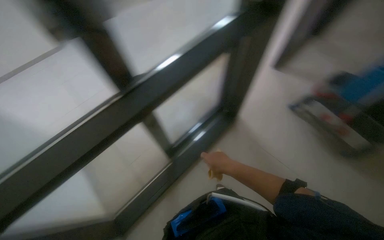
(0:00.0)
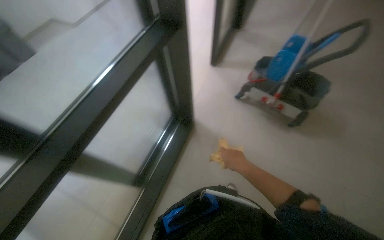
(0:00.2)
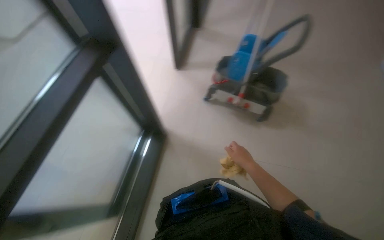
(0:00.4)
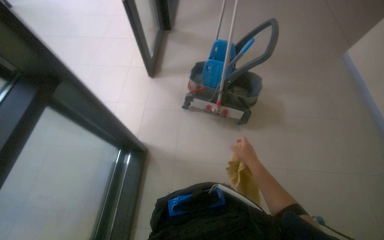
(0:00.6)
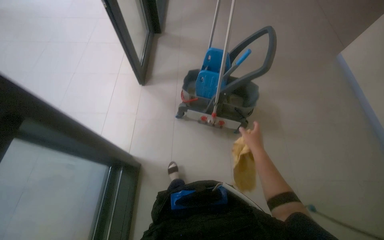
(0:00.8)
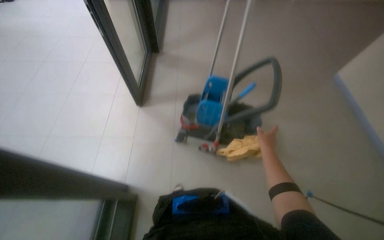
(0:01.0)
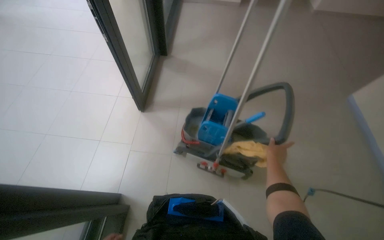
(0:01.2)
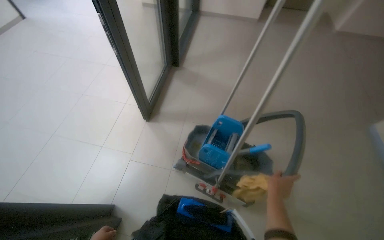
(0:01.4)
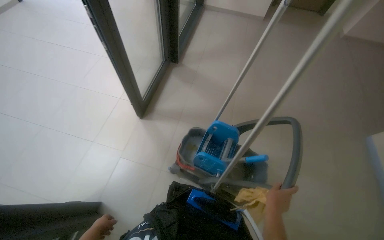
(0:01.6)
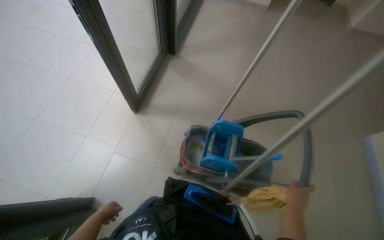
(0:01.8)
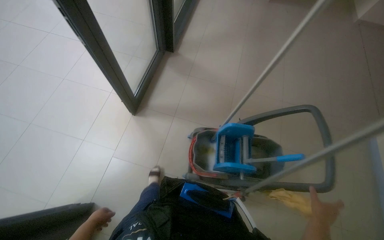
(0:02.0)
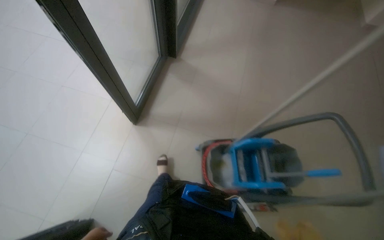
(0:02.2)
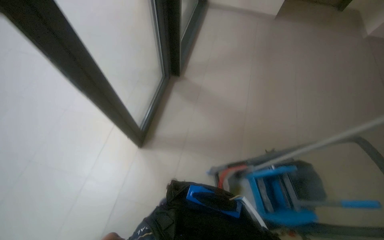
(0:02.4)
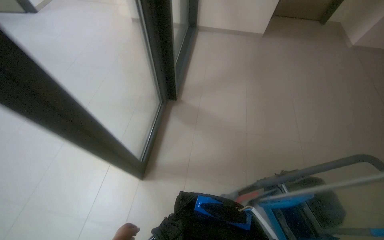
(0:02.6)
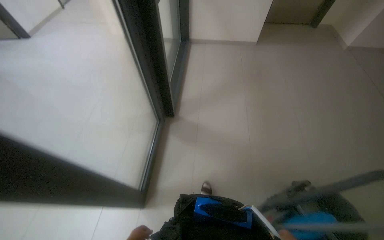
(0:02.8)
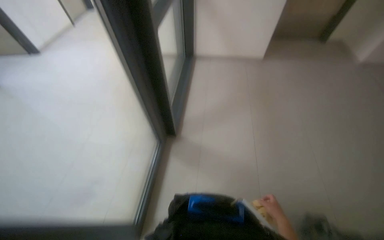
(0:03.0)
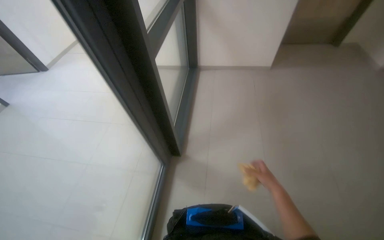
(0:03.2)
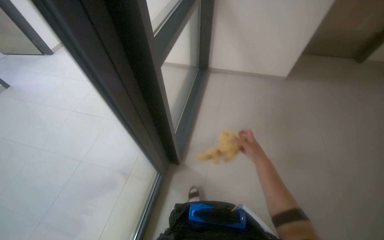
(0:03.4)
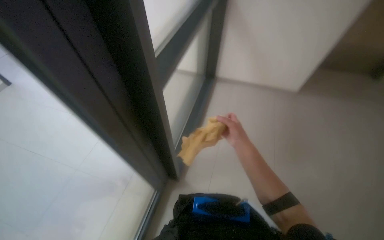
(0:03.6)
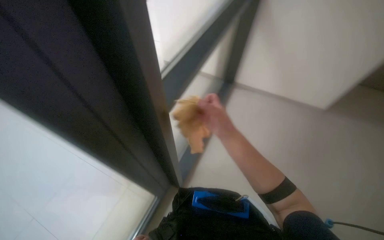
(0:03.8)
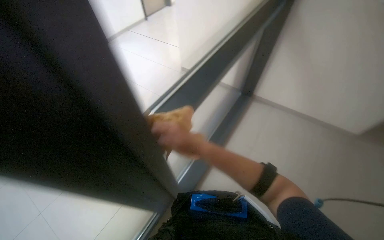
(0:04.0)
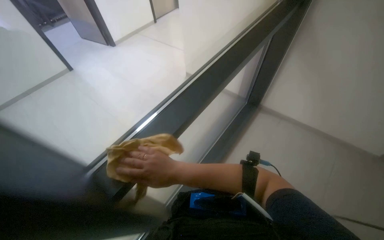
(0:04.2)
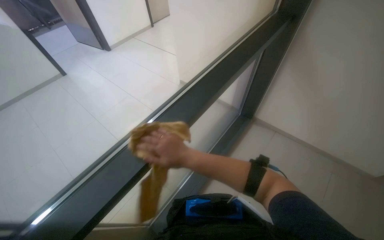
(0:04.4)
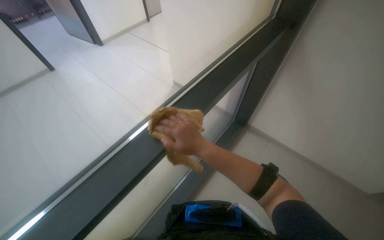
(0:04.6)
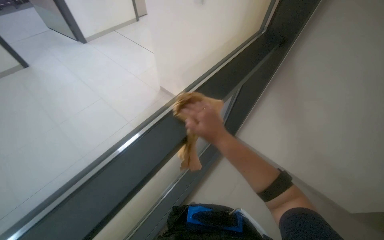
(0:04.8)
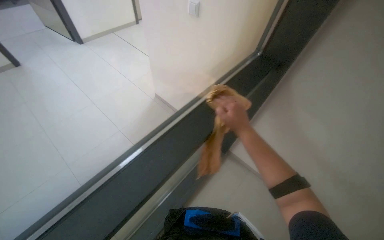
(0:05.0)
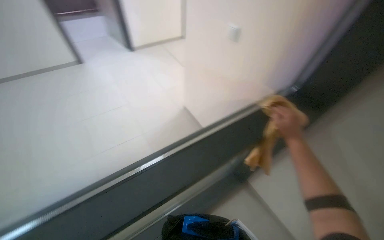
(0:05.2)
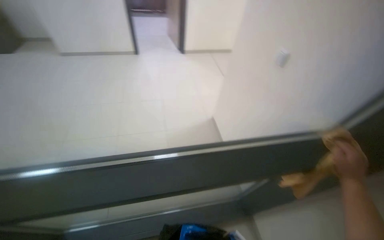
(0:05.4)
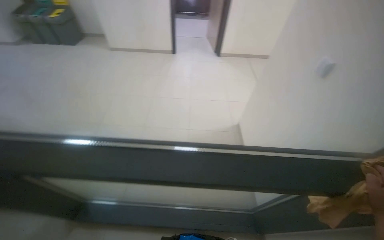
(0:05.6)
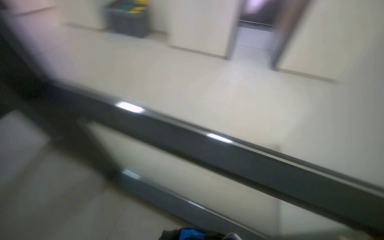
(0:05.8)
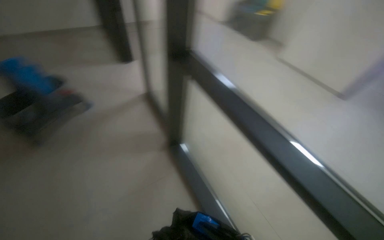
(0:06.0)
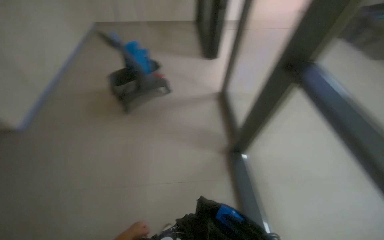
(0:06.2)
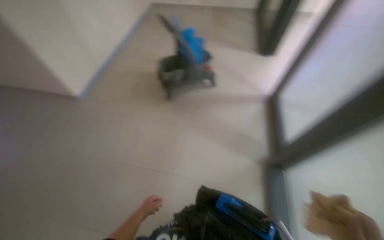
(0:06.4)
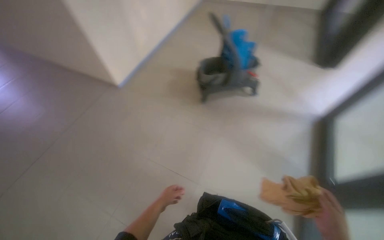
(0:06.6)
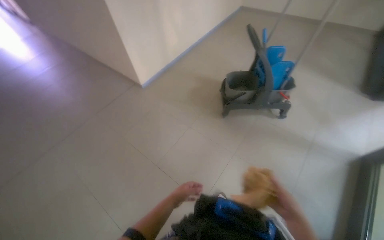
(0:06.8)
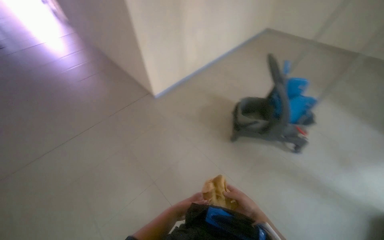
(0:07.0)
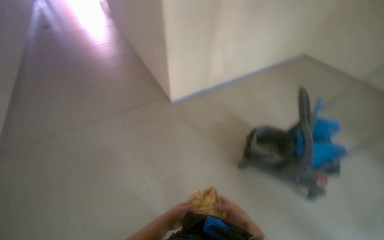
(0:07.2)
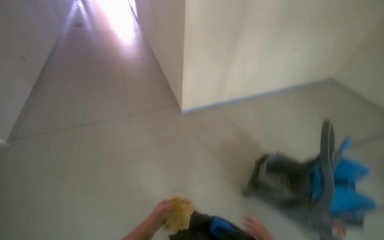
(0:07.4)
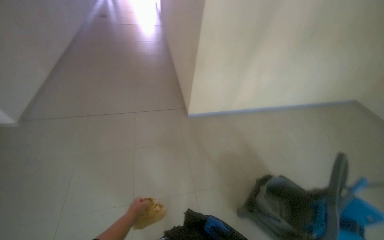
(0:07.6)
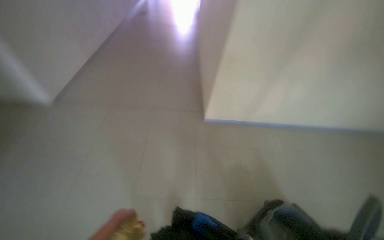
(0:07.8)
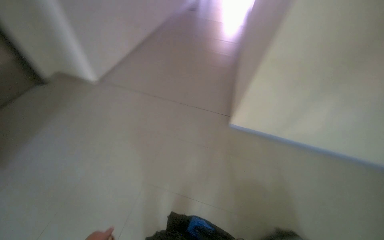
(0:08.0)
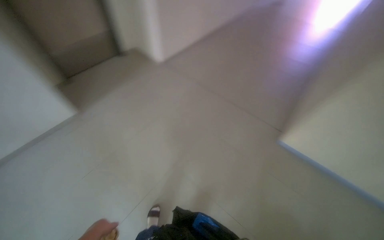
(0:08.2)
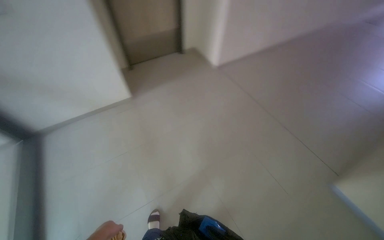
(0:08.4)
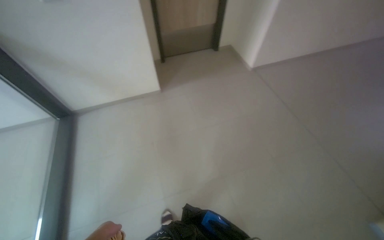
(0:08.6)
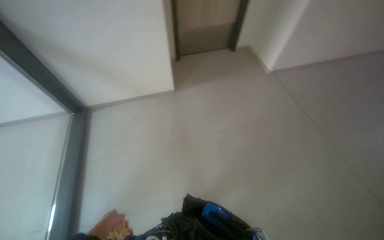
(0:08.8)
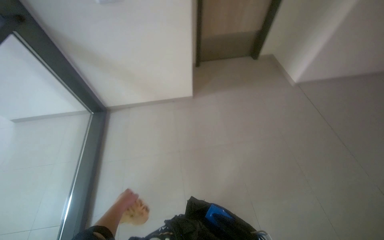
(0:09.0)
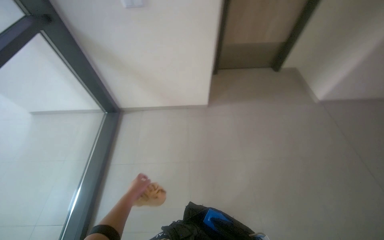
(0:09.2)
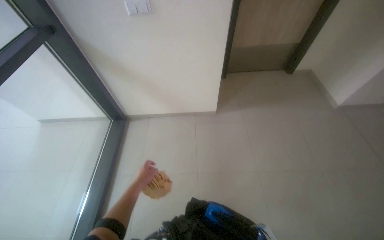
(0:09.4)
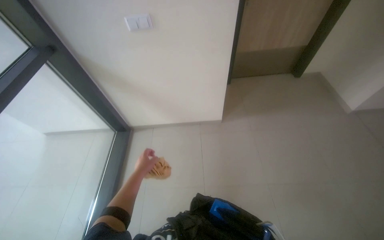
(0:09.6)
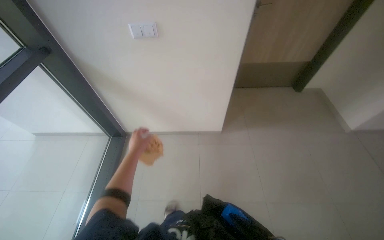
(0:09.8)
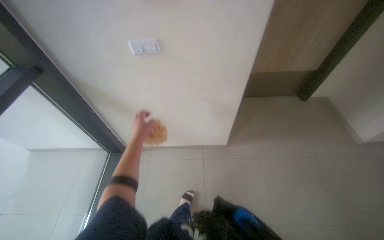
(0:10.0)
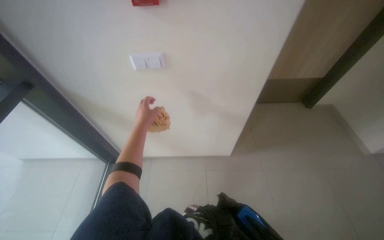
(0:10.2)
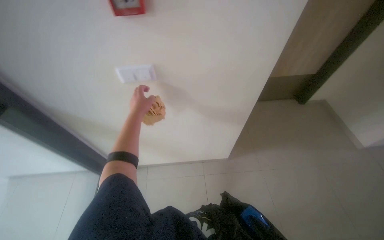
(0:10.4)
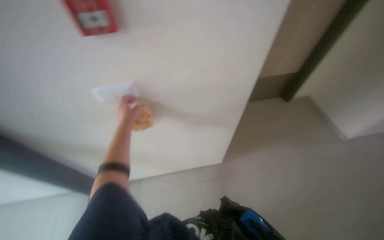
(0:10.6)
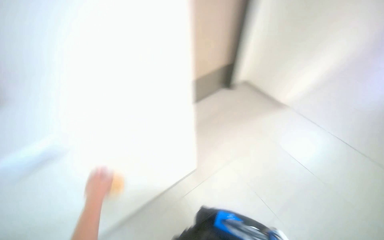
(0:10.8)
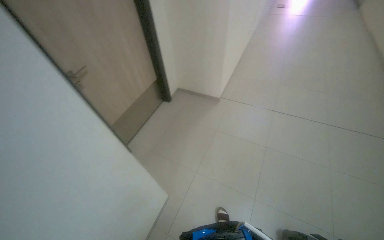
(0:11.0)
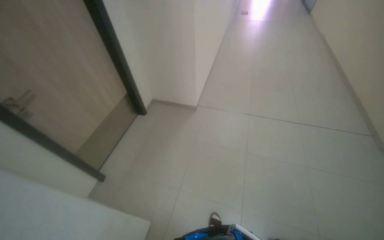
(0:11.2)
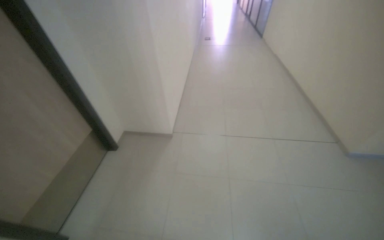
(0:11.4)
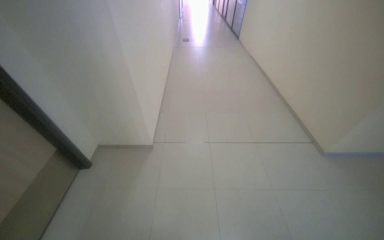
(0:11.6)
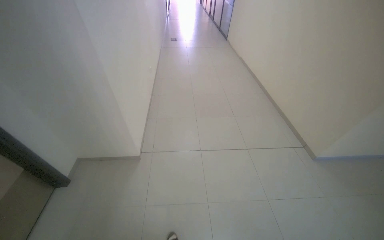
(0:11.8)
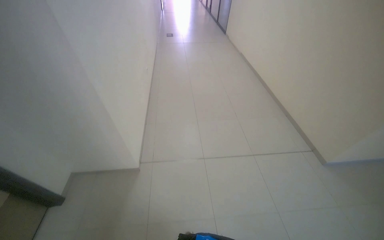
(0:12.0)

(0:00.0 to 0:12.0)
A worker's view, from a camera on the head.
Job: wiping surfaces.
The whole recording: Wiping glass partition frames. The worker wipes the black frames of the glass partitions with a yellow cloth.
0:00.0 - 0:01.6: The camera is carried roughly 1 m. The wearer looks roughly 25 degrees further to the right.
0:01.6 - 0:03.0: The view tips upward by about 25 degrees.
0:03.0 - 0:04.4: The camera travels roughly 60 cm.
0:06.0 - 0:07.6: The camera is carried about 1 m. The wearer looks approximately 110 degrees further to the left.
0:07.6 - 0:09.0: The head turns to the left by roughly 95 degrees.
0:09.0 - 0:10.4: The wearer moves roughly 80 cm.
0:10.4 - 0:12.0: The wearer moves about 90 cm. The head turns to the right by approximately 40 degrees.

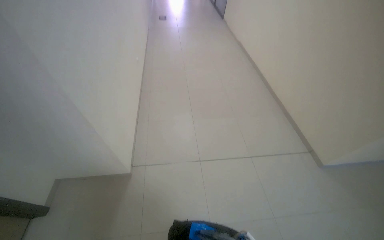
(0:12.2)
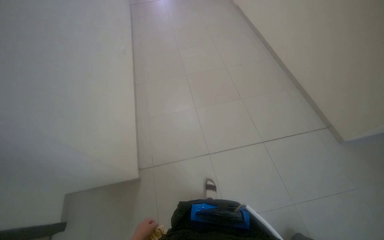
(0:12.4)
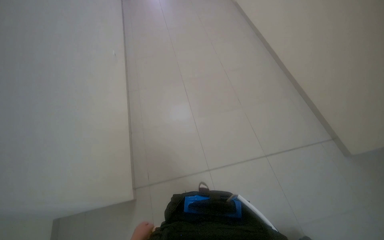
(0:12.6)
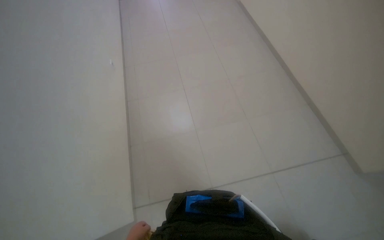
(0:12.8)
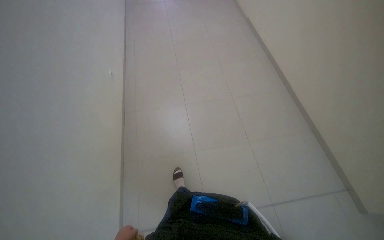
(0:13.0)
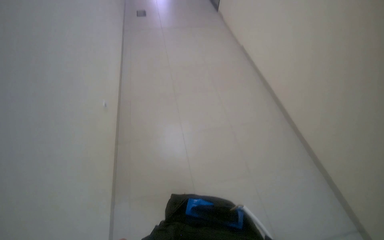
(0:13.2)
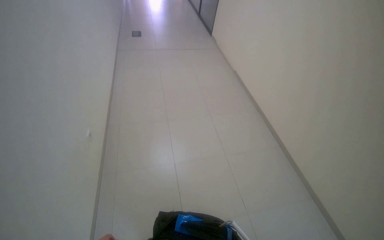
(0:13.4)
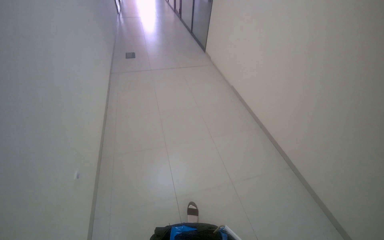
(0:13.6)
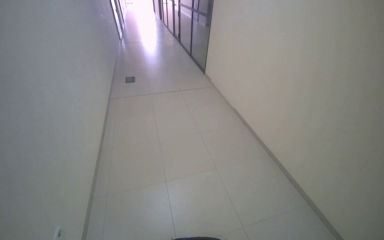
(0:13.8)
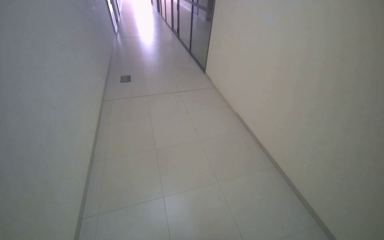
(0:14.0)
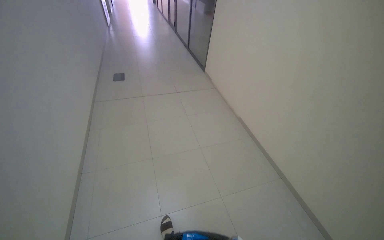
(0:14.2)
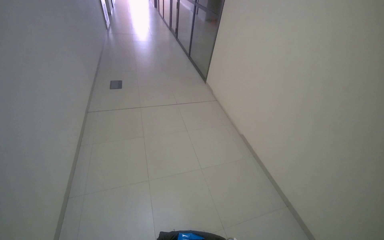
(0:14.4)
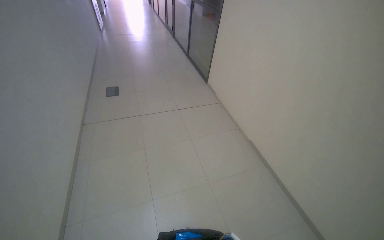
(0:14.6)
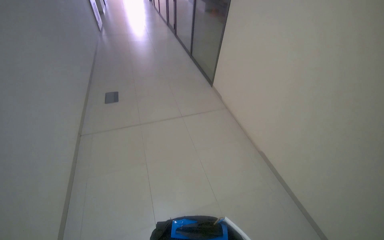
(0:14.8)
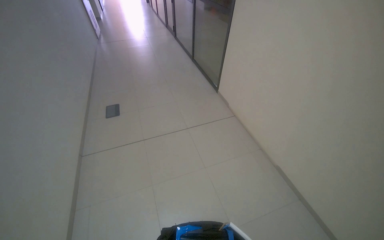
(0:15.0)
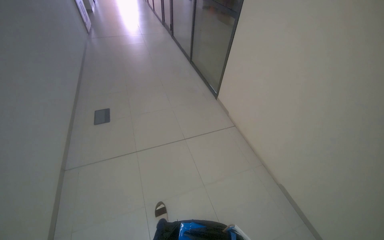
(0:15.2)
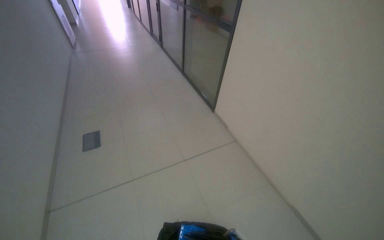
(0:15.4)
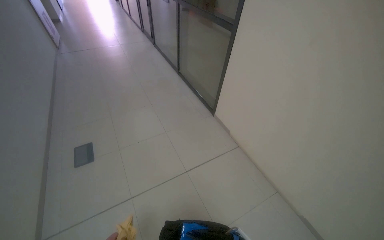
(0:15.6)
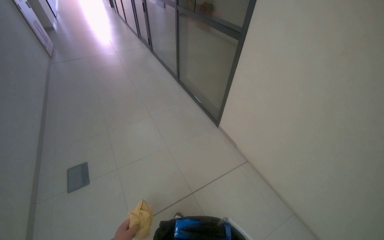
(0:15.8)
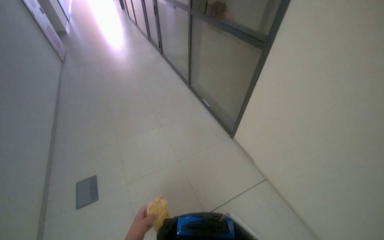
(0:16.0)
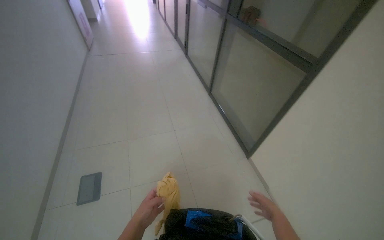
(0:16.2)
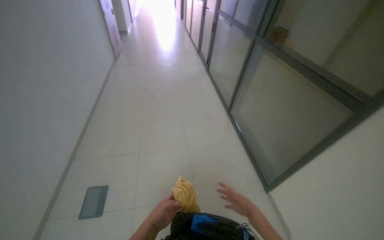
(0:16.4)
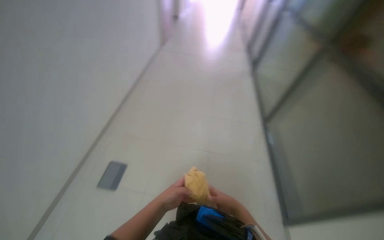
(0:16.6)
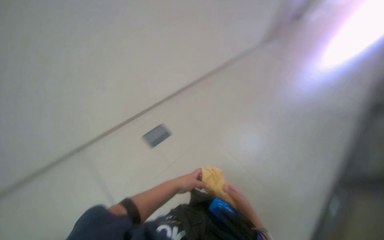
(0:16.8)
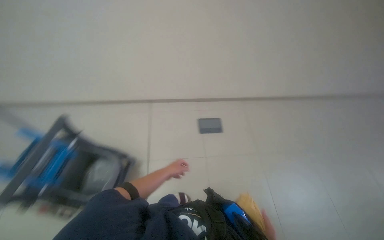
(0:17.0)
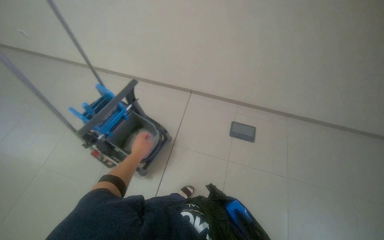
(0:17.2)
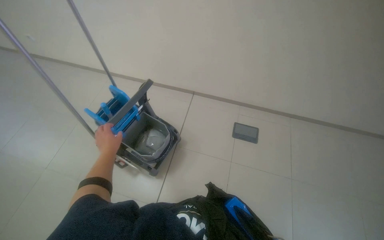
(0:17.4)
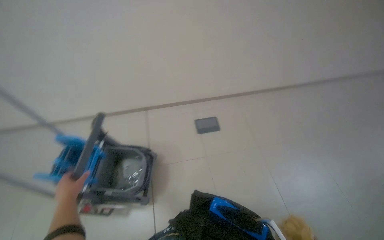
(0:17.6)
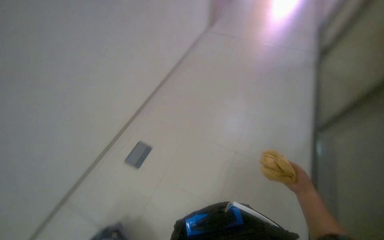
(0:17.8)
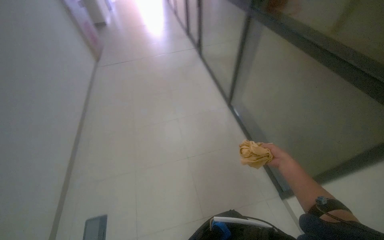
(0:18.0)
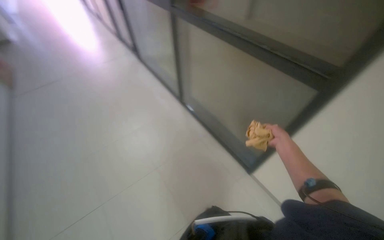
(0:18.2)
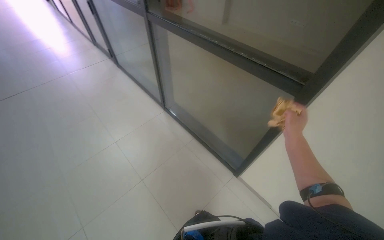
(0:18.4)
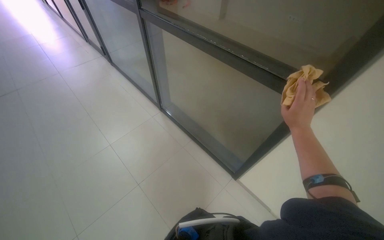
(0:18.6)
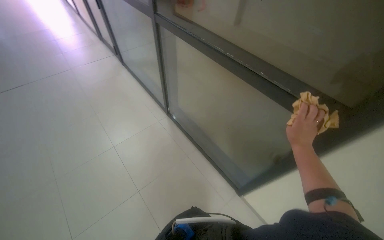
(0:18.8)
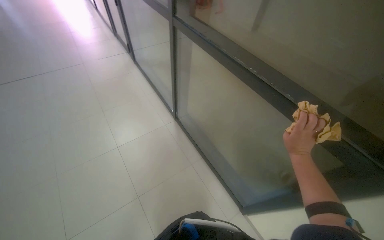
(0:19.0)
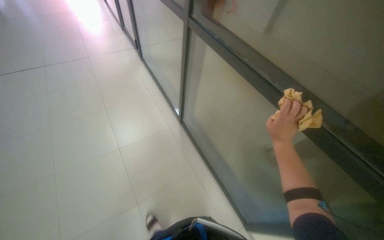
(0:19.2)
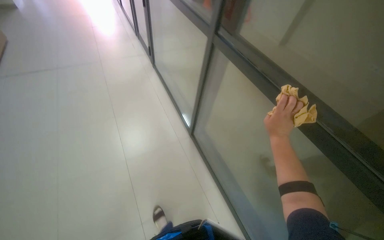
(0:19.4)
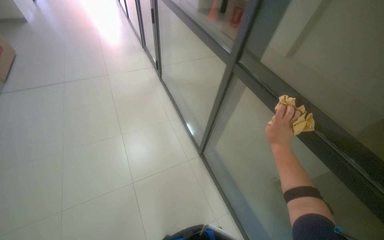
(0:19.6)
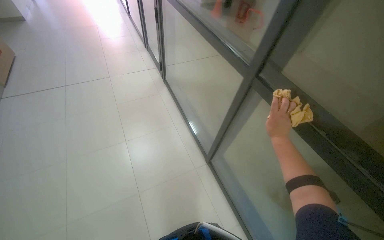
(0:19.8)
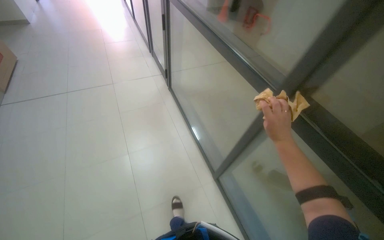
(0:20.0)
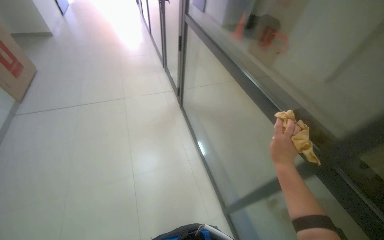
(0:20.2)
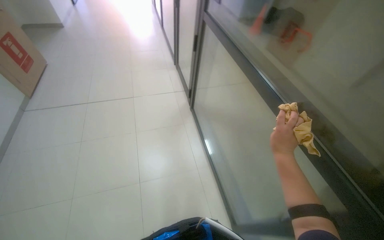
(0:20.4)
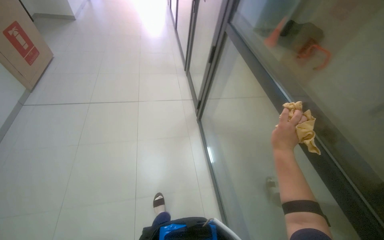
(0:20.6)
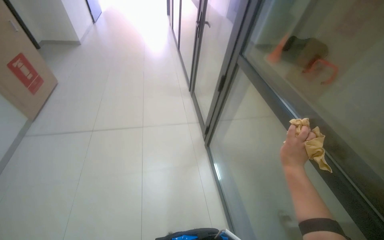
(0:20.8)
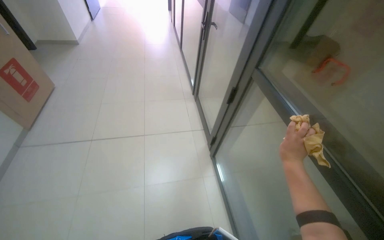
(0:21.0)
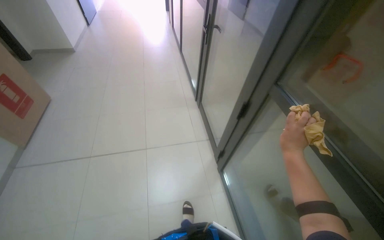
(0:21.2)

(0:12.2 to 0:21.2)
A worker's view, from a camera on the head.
Job: wiping surfaces.
The whole recording: Wiping glass partition frames. The worker wipes the black frames of the glass partitions with a yellow cloth.
0:12.2 - 0:13.8: The wearer moves some 1.5 m.
0:13.8 - 0:15.2: The camera travels some 1.5 m.
0:15.2 - 0:16.6: The head travels about 1 m. The wearer looks roughly 30 degrees further to the left.
0:16.6 - 0:18.2: The head rotates roughly 90 degrees to the right.
